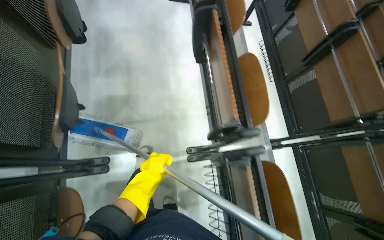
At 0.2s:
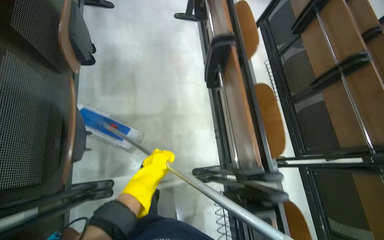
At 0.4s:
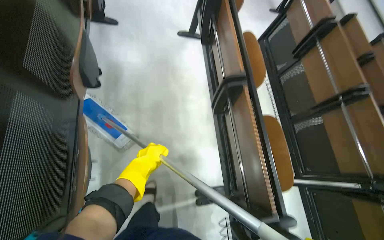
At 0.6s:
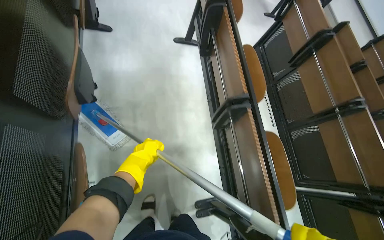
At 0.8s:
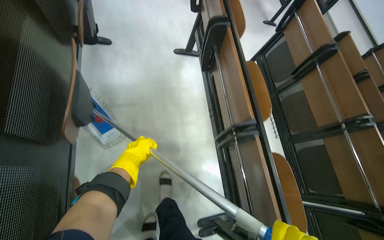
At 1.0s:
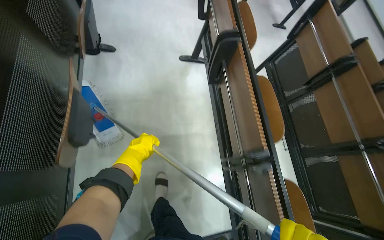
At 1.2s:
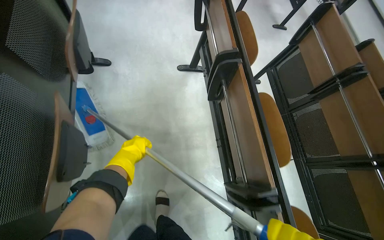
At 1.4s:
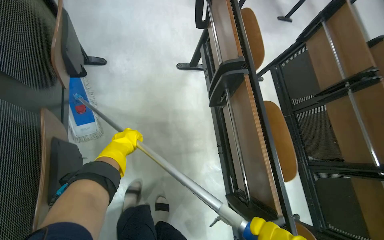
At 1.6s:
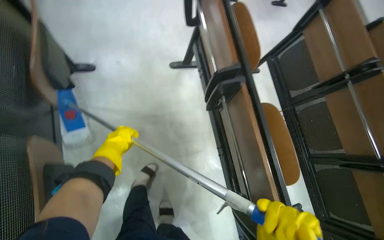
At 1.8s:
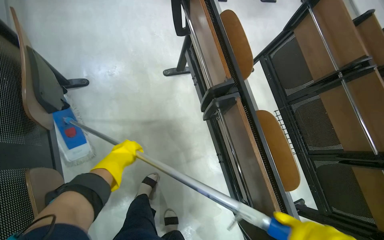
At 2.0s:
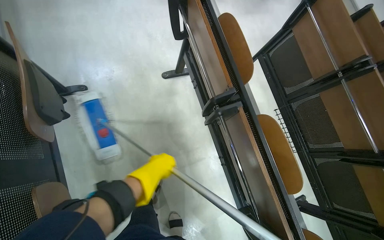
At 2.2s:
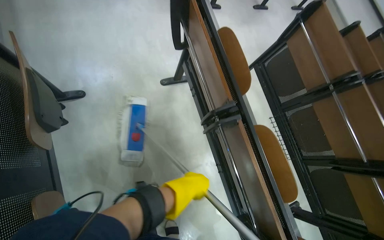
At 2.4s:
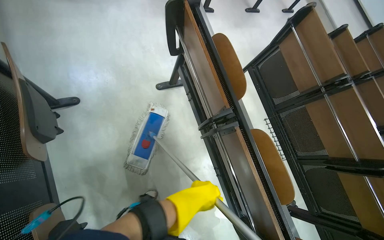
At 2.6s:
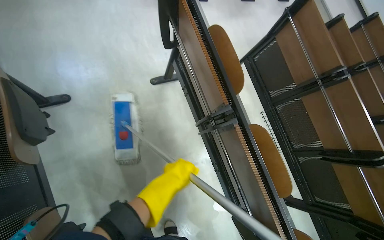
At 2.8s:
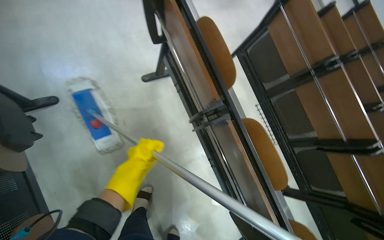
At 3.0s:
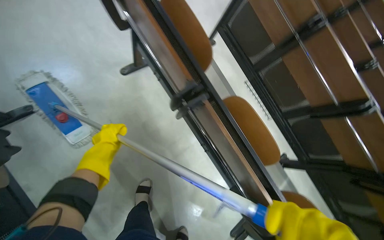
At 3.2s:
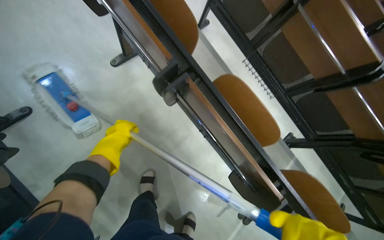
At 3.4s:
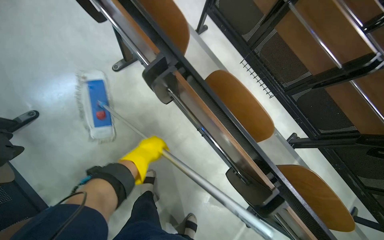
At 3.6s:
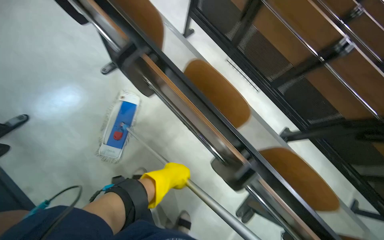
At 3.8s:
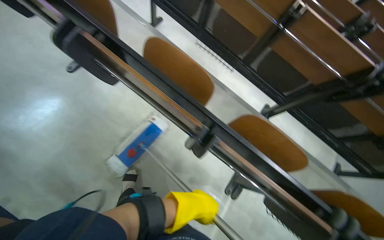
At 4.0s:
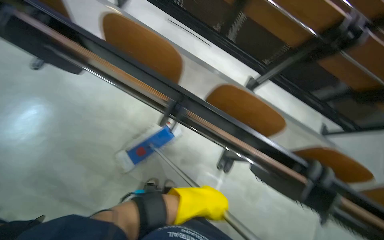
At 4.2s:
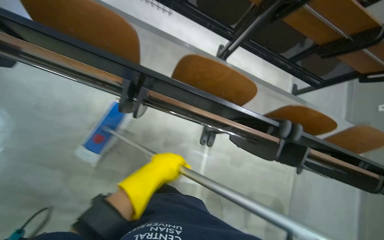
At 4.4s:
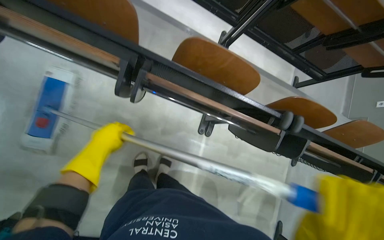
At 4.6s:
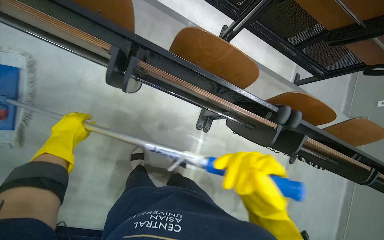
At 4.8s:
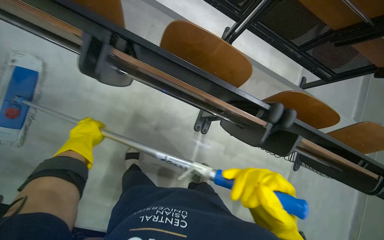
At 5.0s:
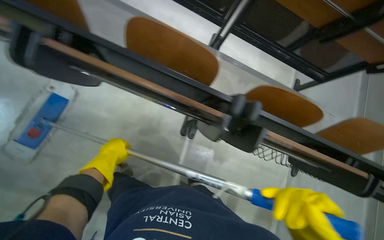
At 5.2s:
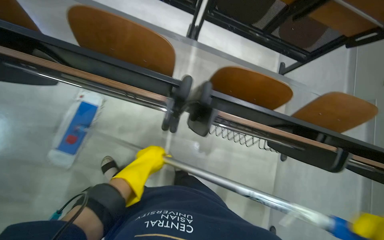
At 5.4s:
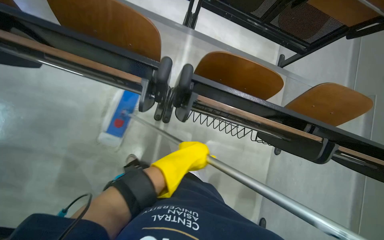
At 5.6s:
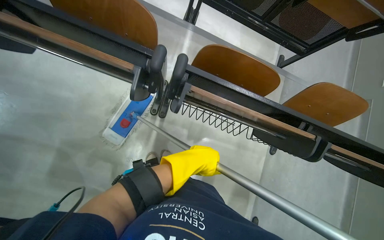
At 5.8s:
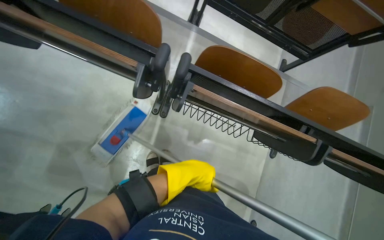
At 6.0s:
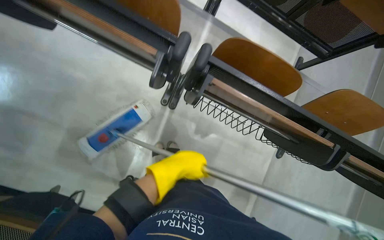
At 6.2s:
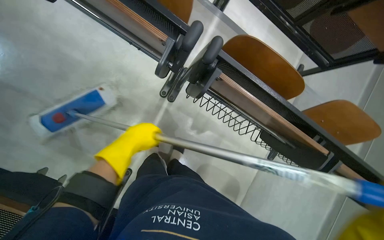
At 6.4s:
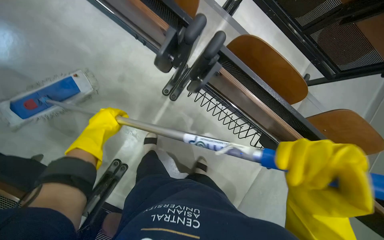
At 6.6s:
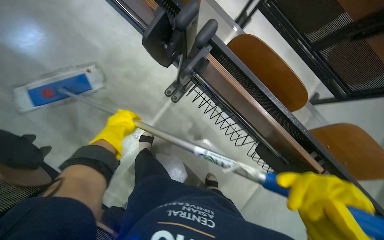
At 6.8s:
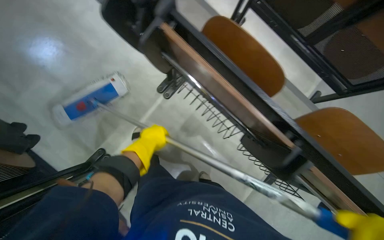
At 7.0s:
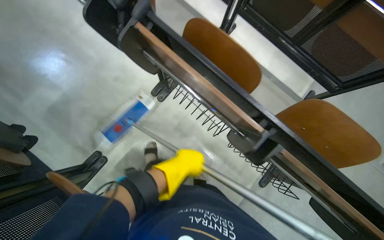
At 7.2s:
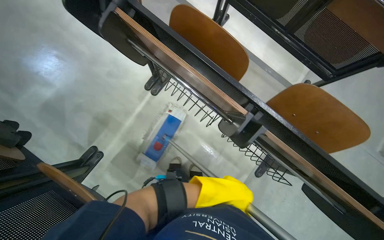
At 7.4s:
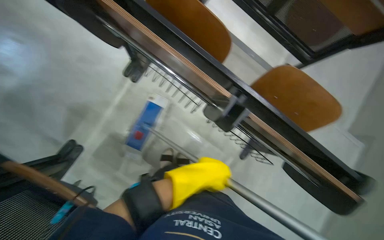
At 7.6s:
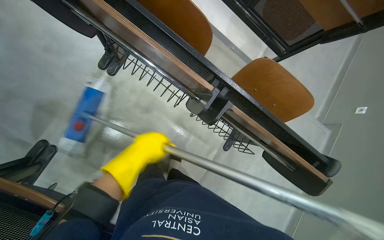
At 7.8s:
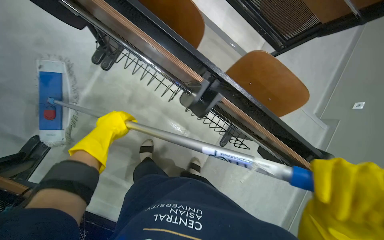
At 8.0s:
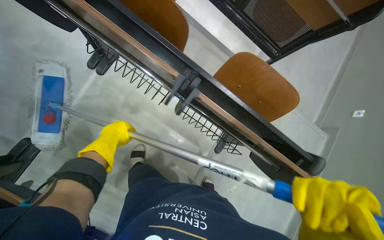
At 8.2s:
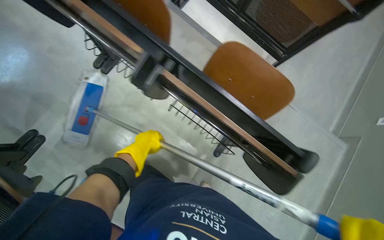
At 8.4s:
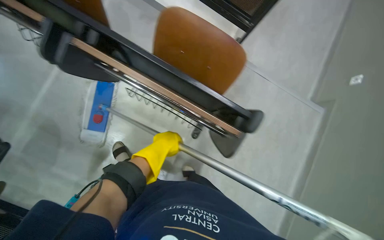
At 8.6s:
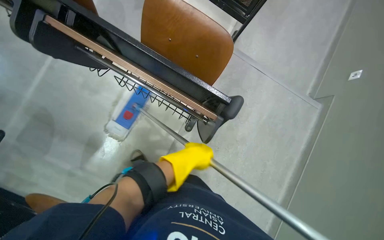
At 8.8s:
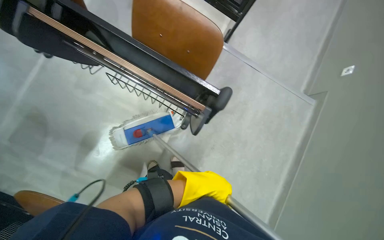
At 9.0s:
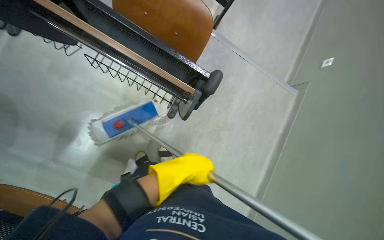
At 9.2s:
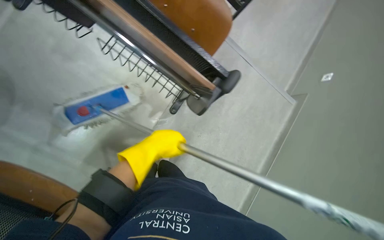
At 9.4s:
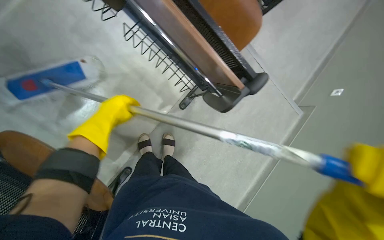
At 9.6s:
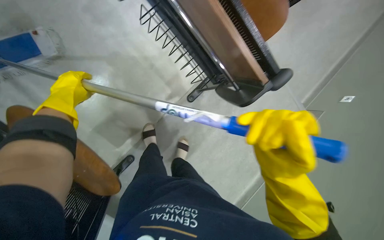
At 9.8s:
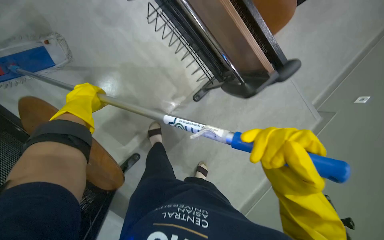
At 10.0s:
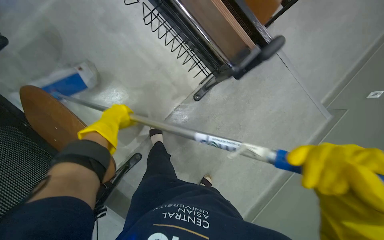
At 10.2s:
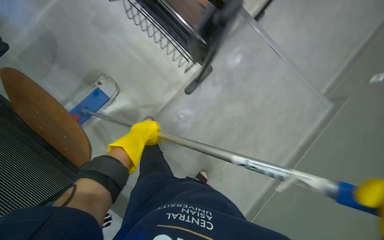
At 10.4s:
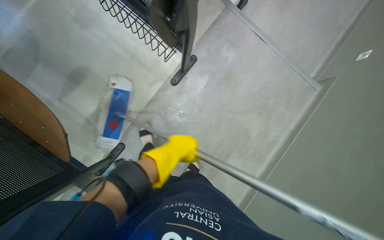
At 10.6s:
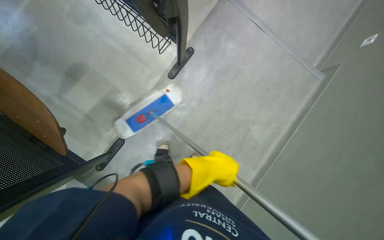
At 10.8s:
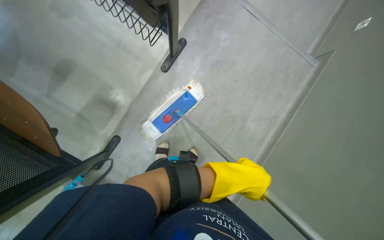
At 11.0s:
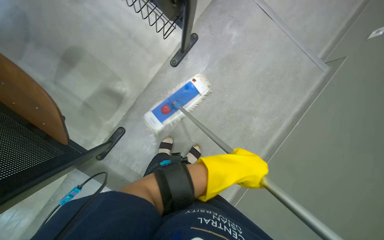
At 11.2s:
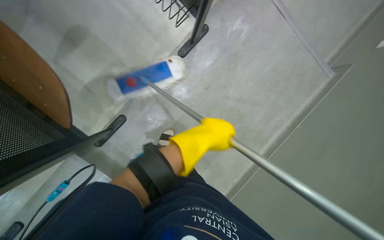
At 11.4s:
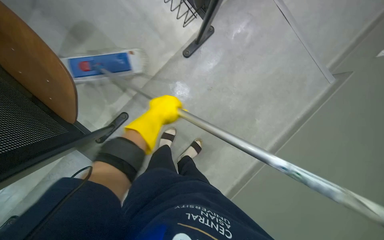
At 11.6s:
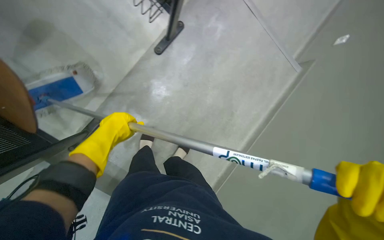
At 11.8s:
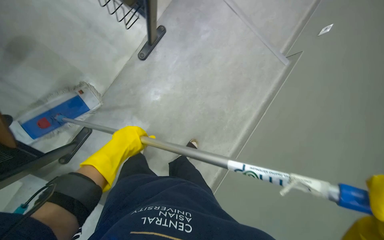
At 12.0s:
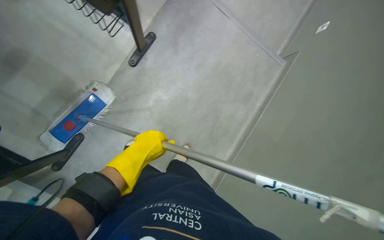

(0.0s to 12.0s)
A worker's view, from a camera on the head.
Job: mopping floor.
The whole recording: Mopping building floor. The worker prepares the mop and mops the floor in the building hallway.
0.0s - 1.6s: The wearer moves roughly 1 m.
1.6s - 3.0s: The left hand moves some 20 cm to the right and comes back.
3.0s - 4.4s: The wearer moves about 50 cm. The camera pitches downward, by some 20 degrees. Everything in view rotates roughly 35 degrees counterclockwise.
4.4s - 6.0s: The camera is carried to the right, roughly 50 cm.
6.0s - 7.6s: The wearer moves roughly 50 cm.
7.6s - 9.0s: The wearer moves roughly 50 cm.
9.0s - 10.4s: The wearer looks approximately 20 degrees further to the left. The left hand travels to the left and back again, some 50 cm each way.
10.4s - 12.0s: The left hand swings left and right, approximately 30 cm each way, with 2 reversals.

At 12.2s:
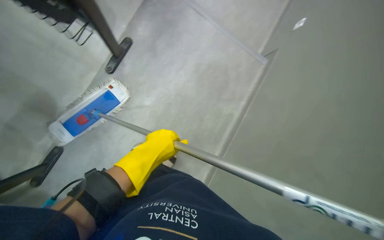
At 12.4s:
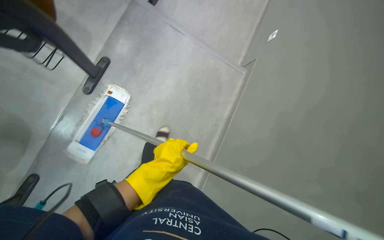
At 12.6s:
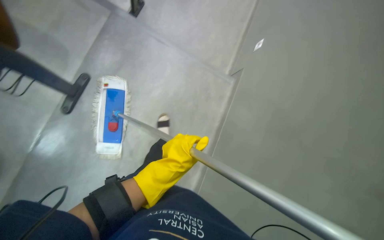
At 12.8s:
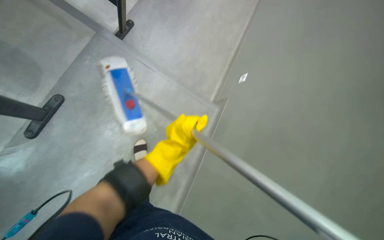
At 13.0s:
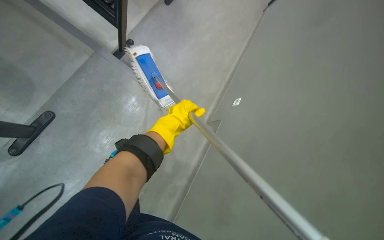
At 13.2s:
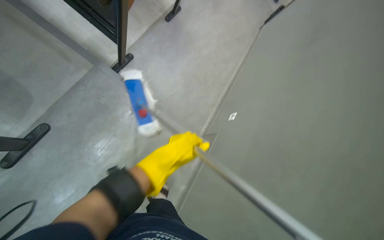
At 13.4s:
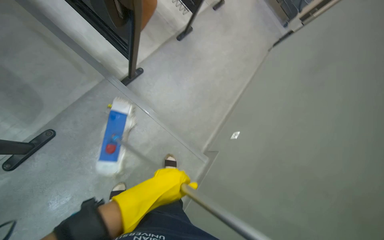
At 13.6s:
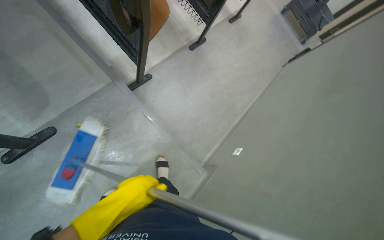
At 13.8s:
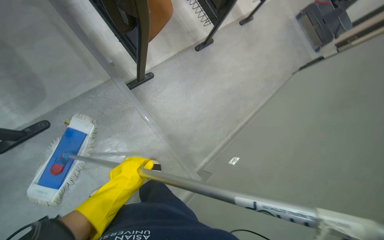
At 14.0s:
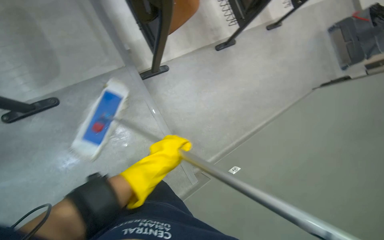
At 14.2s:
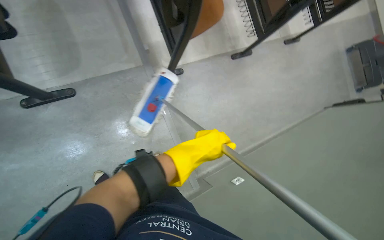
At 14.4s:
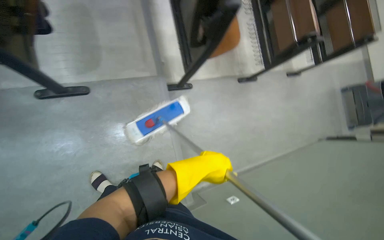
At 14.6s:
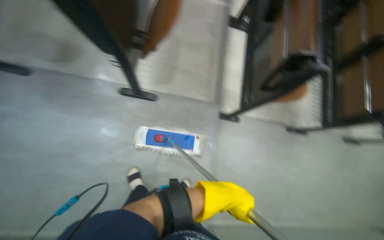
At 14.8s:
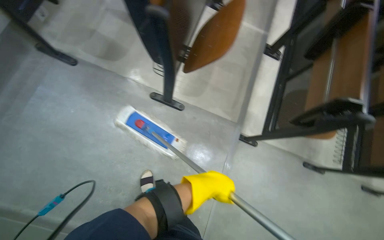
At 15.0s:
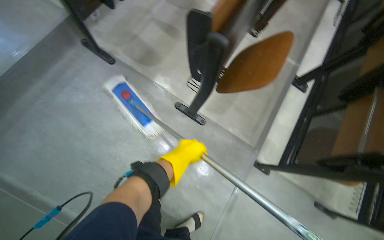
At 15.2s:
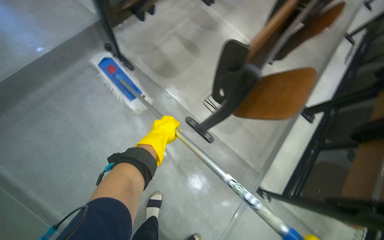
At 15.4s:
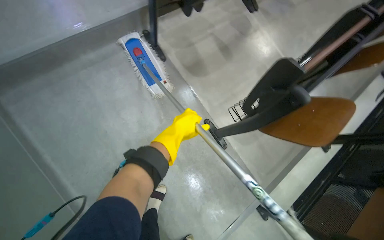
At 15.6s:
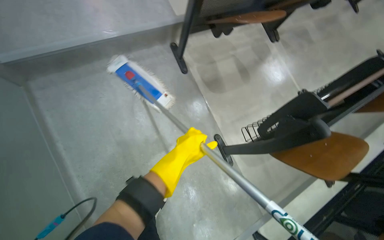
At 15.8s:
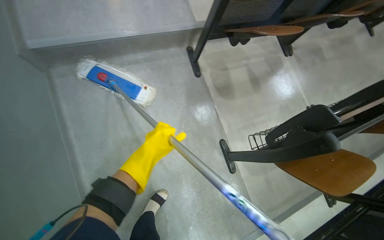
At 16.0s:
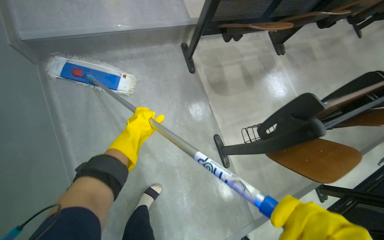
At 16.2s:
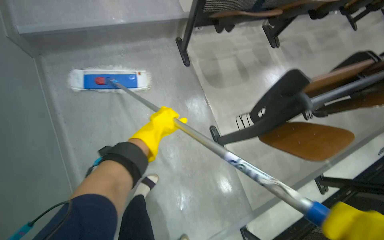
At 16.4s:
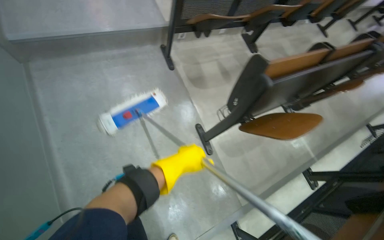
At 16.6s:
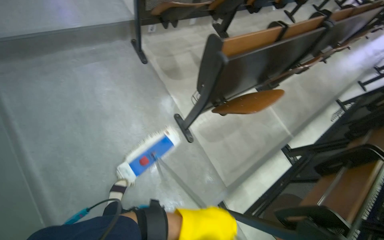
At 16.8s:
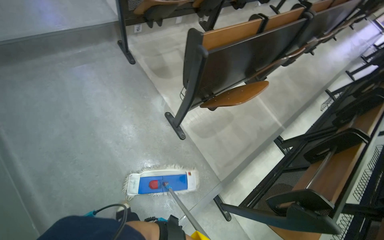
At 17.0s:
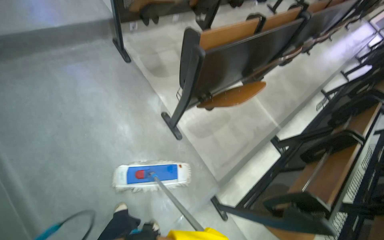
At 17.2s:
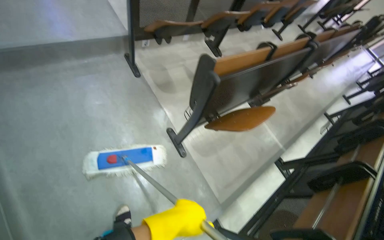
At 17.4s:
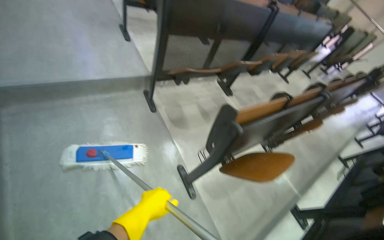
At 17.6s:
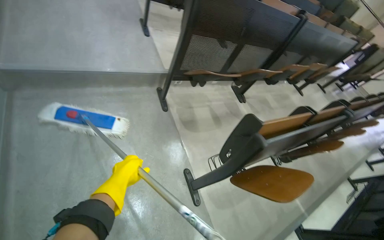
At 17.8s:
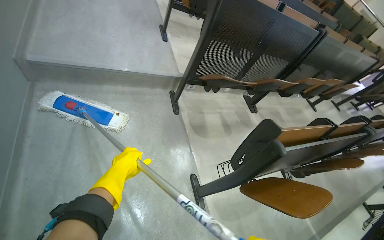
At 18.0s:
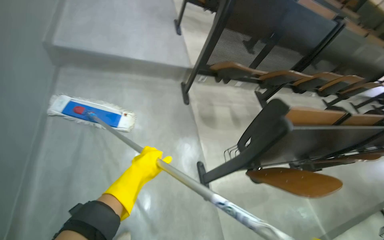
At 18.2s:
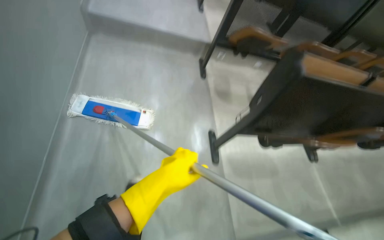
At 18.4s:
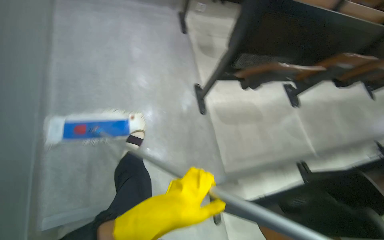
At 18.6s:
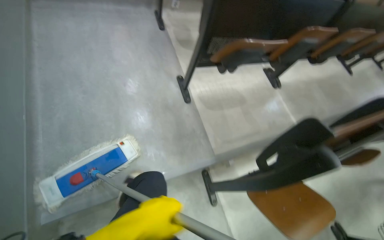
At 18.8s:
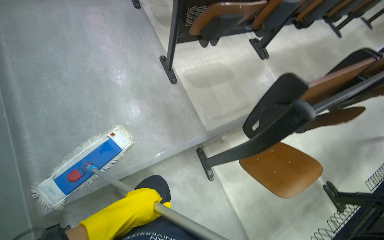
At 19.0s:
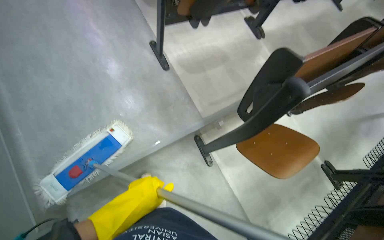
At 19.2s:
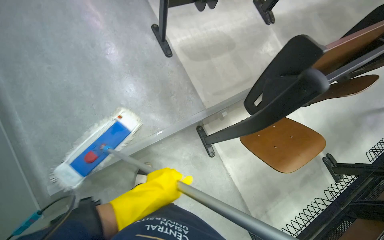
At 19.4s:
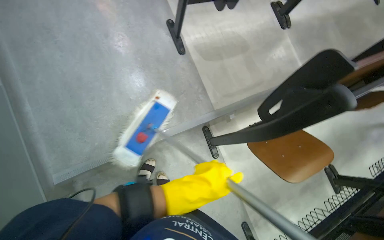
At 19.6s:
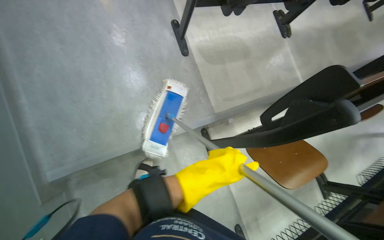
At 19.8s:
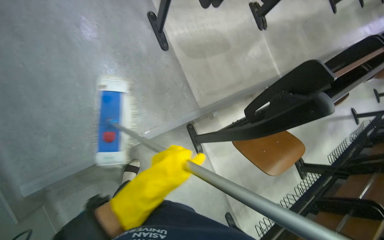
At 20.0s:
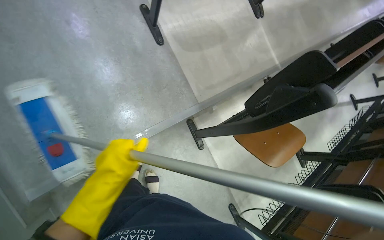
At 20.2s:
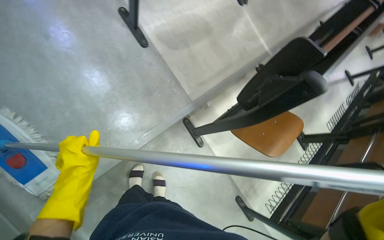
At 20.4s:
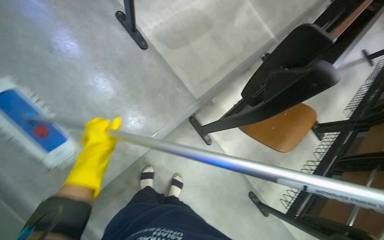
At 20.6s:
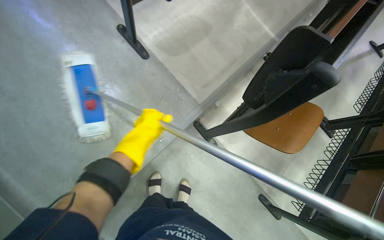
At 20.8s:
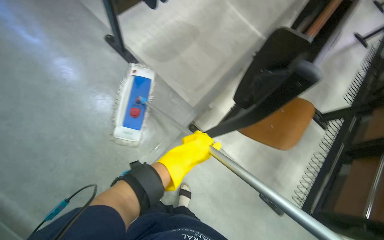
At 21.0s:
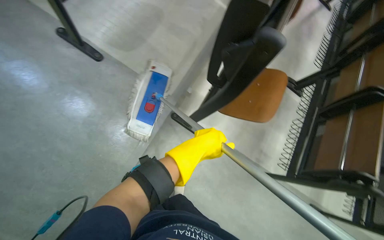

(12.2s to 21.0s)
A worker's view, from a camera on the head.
Job: mopping floor.
The whole recording: Mopping building floor. The worker prepares the mop and mops the floor in the building hallway.
12.2s - 13.6s: The camera is carried approximately 70 cm. The view tilts some 20 degrees upward.
13.6s - 15.2s: The camera travels approximately 50 cm. The wearer's head swings roughly 85 degrees to the left. The view tilts approximately 25 degrees upward.
16.6s - 18.0s: The wearer looks approximately 20 degrees further upward.
18.0s - 19.6s: The camera travels about 50 cm. The view tips downward by approximately 25 degrees.
19.6s - 21.0s: Everything in view rotates approximately 35 degrees counterclockwise. The left hand moves up the picture, some 10 cm, and reaches approximately 30 cm to the left, then returns.
